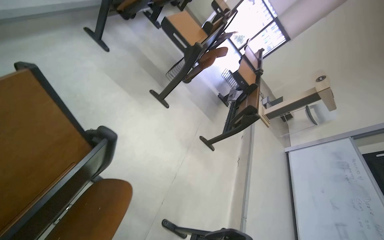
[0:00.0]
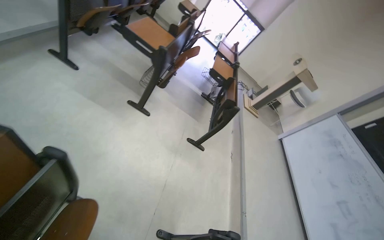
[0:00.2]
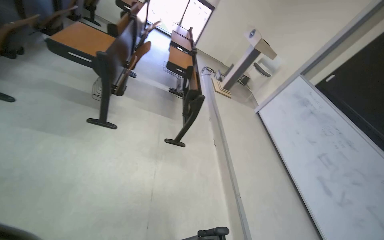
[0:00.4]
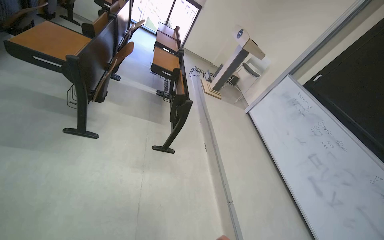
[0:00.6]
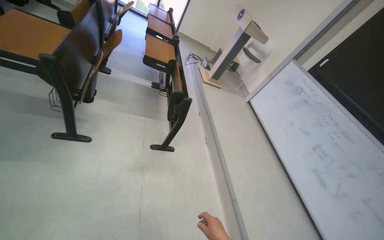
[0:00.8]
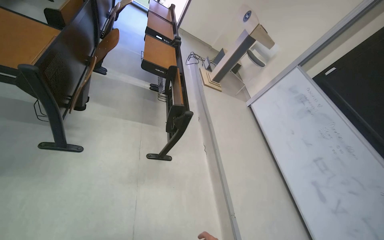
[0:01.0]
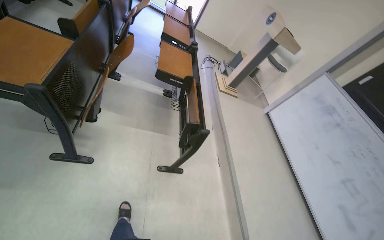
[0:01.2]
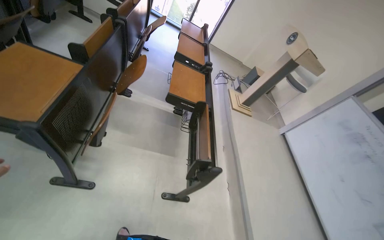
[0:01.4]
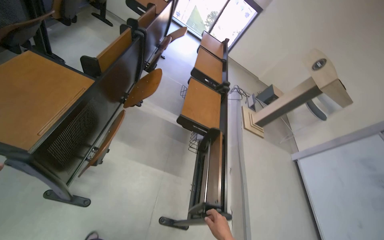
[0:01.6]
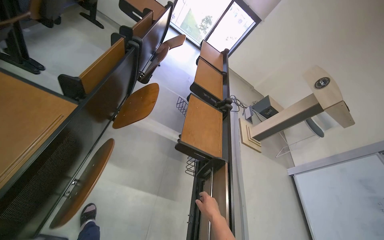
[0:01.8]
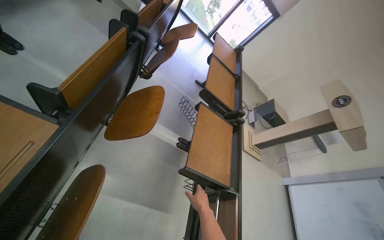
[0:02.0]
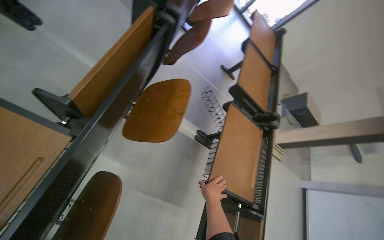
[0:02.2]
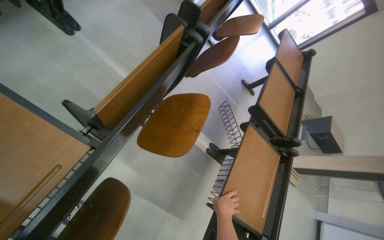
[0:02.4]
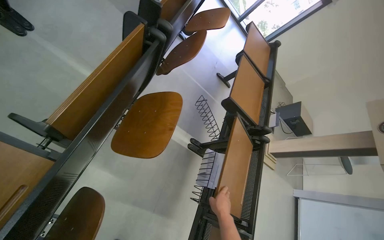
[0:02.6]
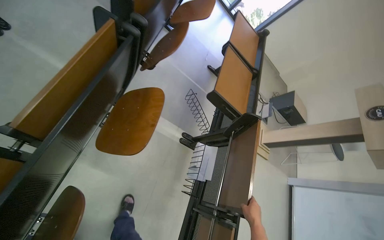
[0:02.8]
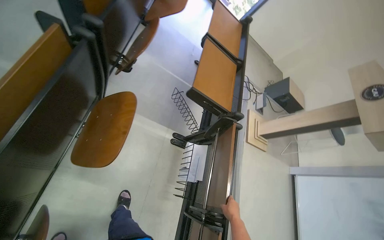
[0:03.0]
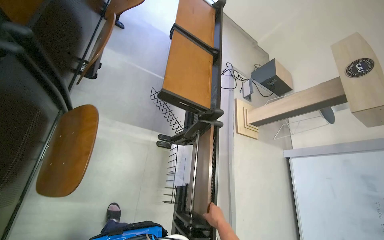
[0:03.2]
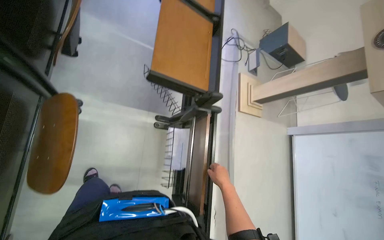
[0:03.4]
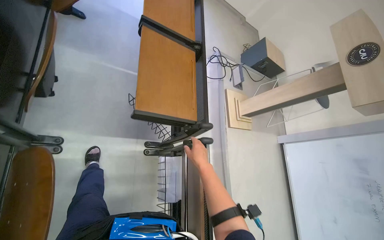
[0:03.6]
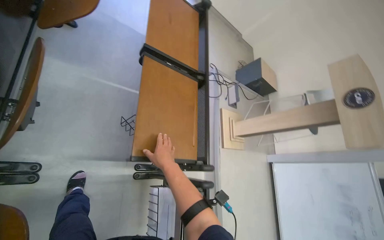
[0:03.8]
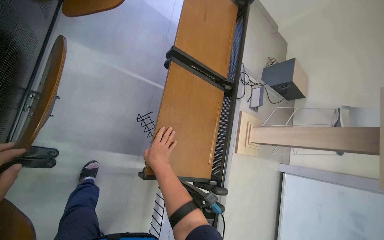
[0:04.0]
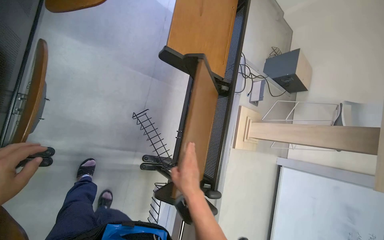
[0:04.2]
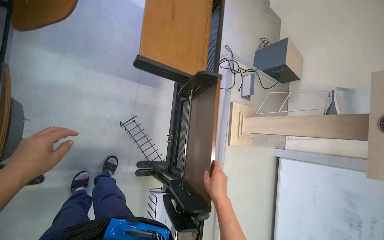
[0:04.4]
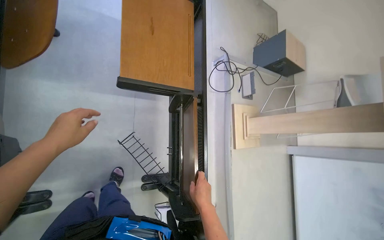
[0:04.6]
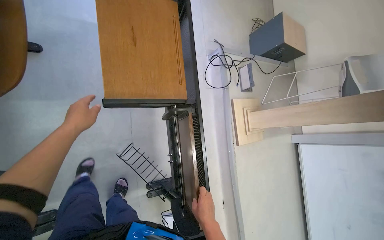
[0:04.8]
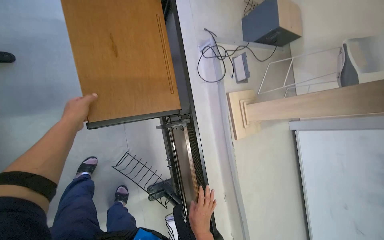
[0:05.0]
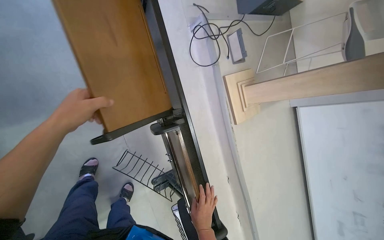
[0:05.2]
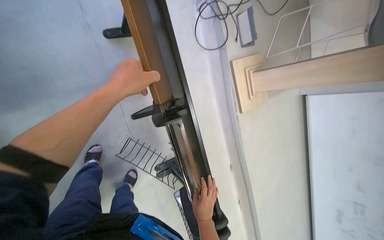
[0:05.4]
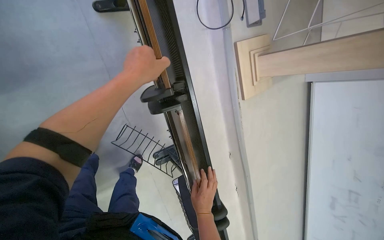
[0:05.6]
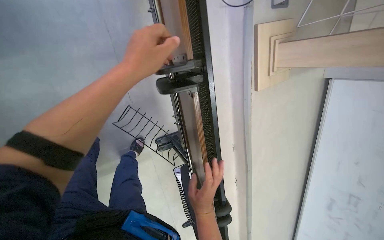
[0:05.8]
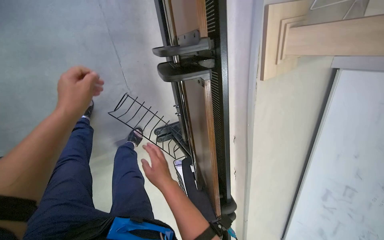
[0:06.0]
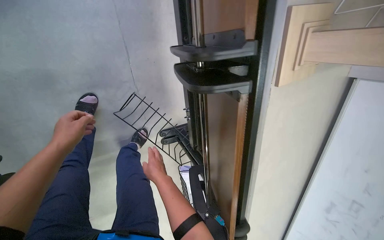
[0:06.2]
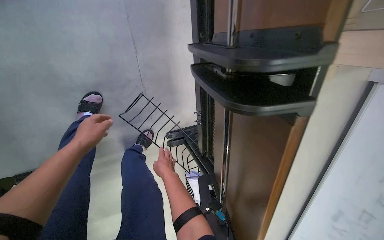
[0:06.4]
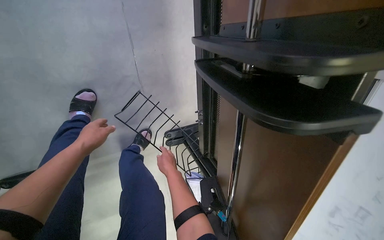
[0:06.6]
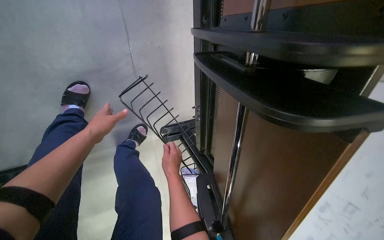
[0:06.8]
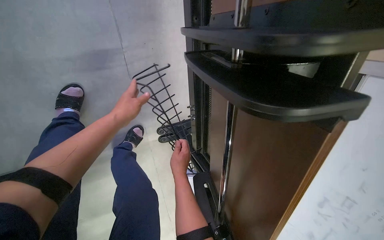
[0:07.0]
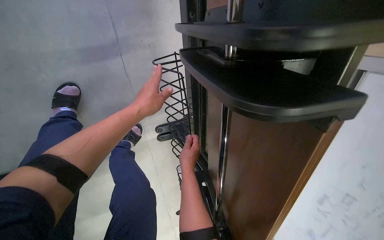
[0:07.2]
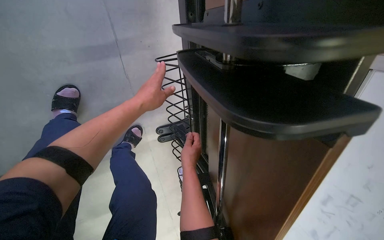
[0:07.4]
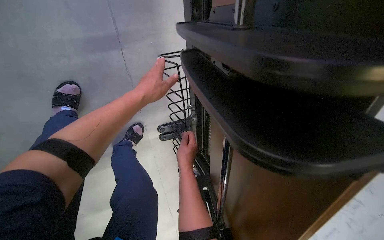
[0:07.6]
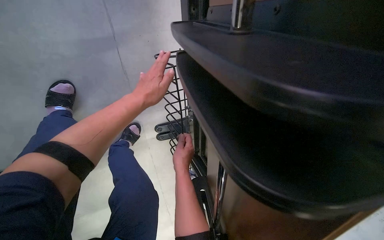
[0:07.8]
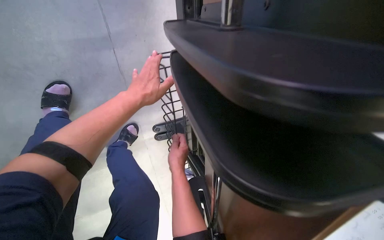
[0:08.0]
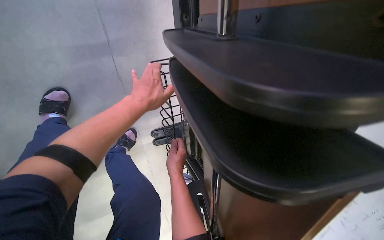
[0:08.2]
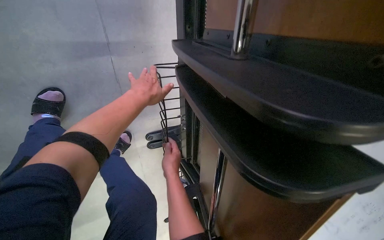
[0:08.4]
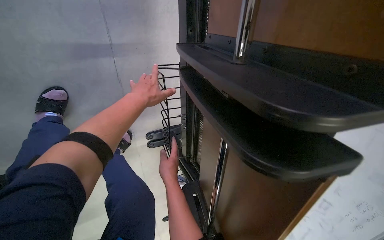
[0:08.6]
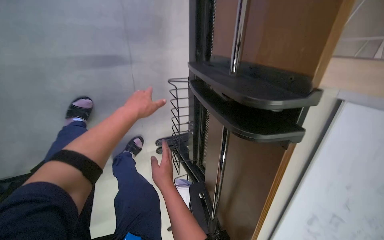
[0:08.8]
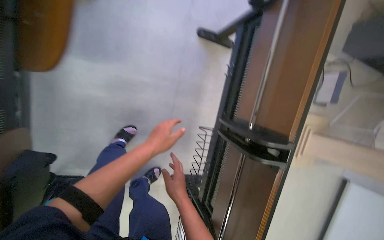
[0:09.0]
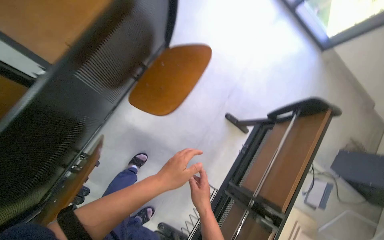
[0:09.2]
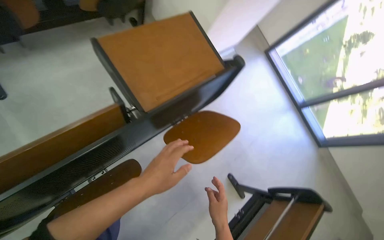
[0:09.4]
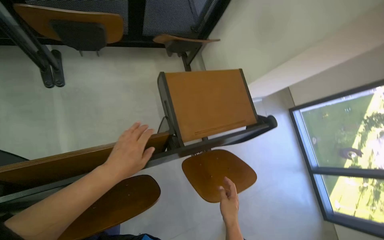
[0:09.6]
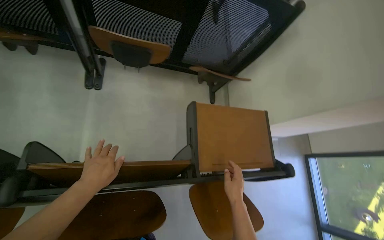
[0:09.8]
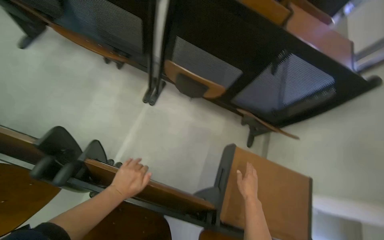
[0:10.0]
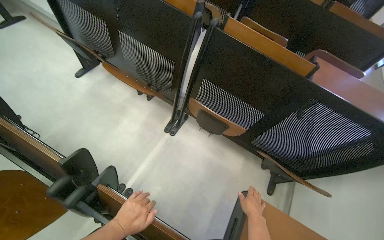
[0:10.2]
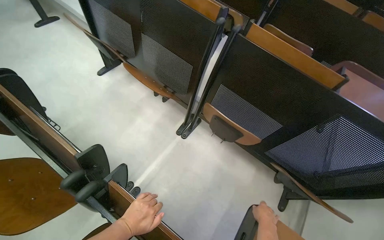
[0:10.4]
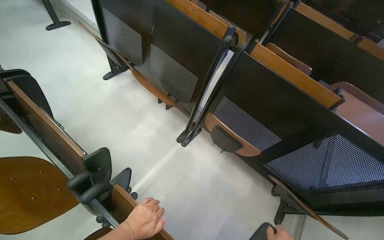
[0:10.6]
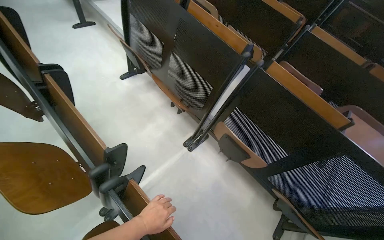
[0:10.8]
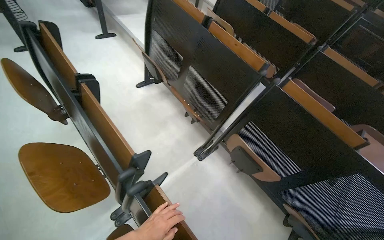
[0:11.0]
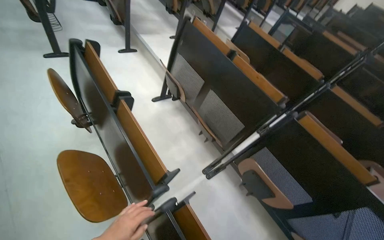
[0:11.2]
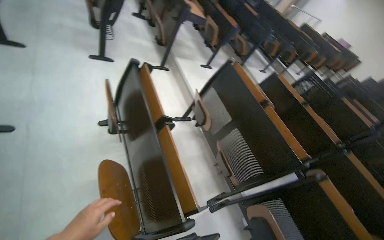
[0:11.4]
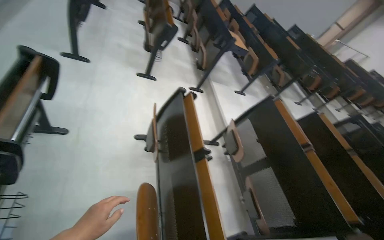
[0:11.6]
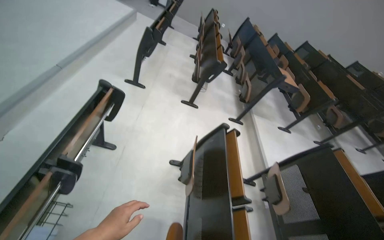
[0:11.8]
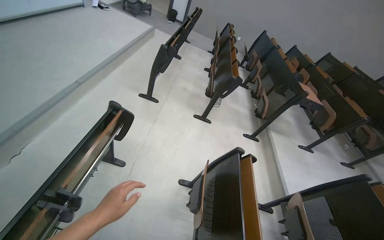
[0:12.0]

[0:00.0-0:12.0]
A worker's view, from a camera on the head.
Job: organizing items.
The whole recording: Folding up lecture hall desks. The worker folds up the desks in the lecture hall.
0:00.0 to 0:01.6: The camera travels about 1 m.
0:01.6 to 0:03.0: The camera travels approximately 80 cm. The camera pitches downward, by roughly 15 degrees.
0:03.0 to 0:04.4: The camera is carried approximately 90 cm. The view tips downward by about 20 degrees.
0:04.4 to 0:06.0: The wearer moves some 50 cm. The wearer looks roughly 35 degrees further downward.
0:06.0 to 0:07.6: The right hand travels farther from the camera by some 30 cm, while the left hand is displaced to the right by approximately 10 cm.
0:07.6 to 0:09.0: The camera pitches upward, by roughly 25 degrees.
0:09.0 to 0:10.4: The head travels roughly 80 cm. The head turns to the left by about 105 degrees. The view tilts about 80 degrees upward.
0:10.4 to 0:12.0: The head travels about 1 m. The head rotates about 60 degrees to the left. The view tips upward by some 40 degrees.

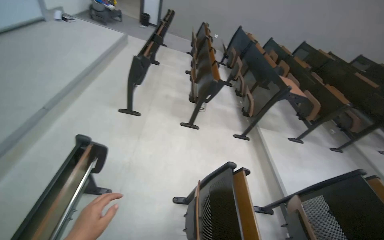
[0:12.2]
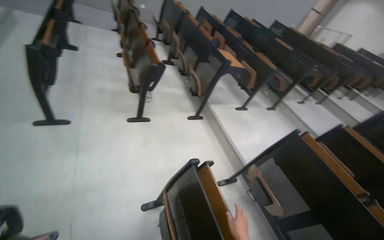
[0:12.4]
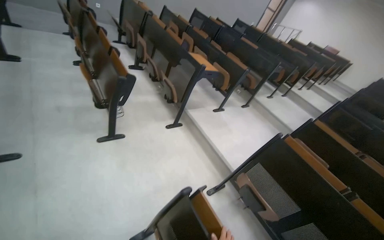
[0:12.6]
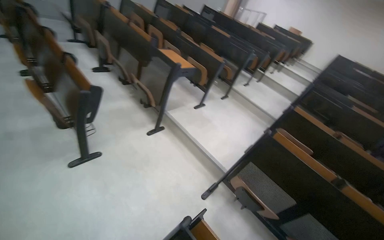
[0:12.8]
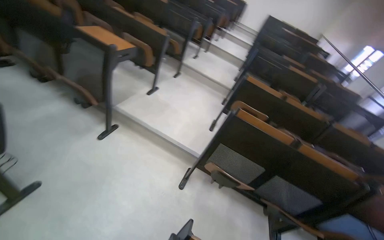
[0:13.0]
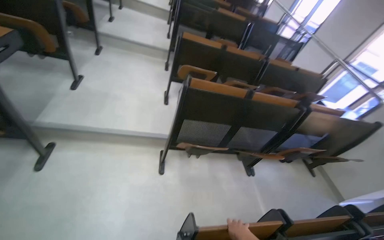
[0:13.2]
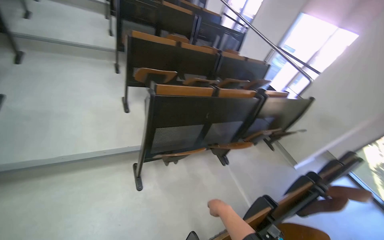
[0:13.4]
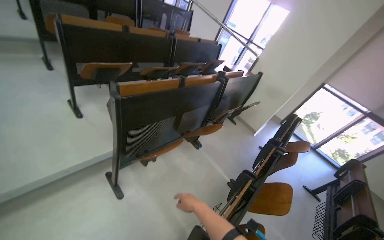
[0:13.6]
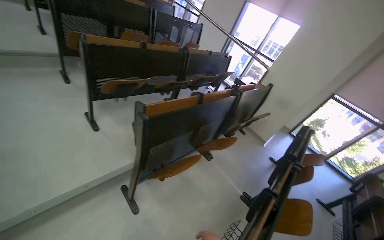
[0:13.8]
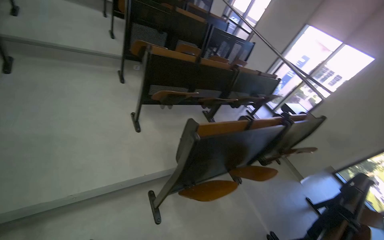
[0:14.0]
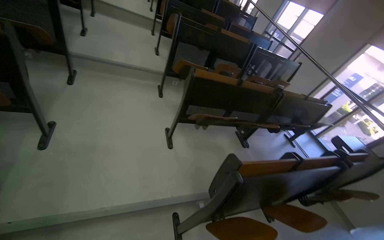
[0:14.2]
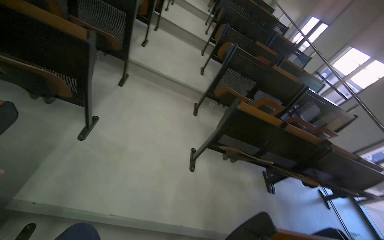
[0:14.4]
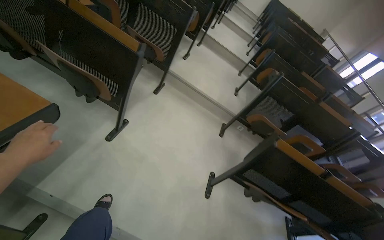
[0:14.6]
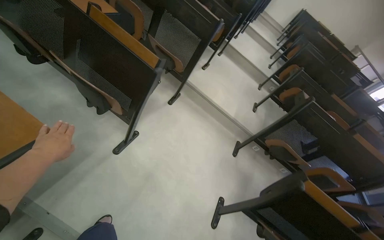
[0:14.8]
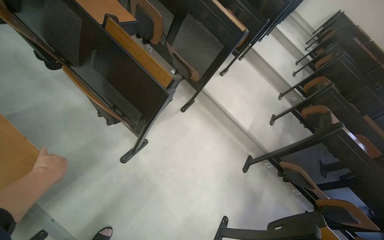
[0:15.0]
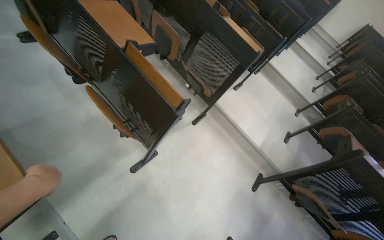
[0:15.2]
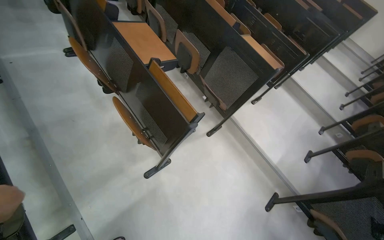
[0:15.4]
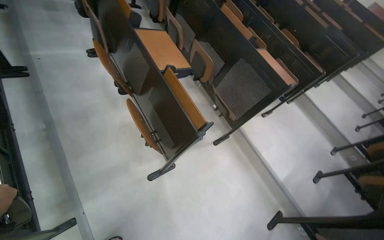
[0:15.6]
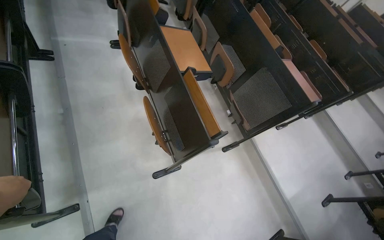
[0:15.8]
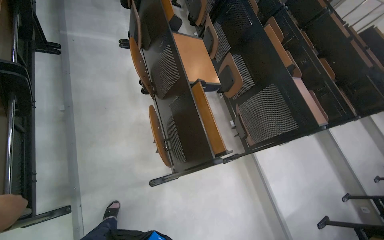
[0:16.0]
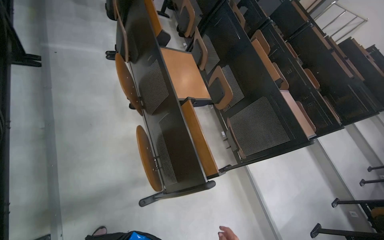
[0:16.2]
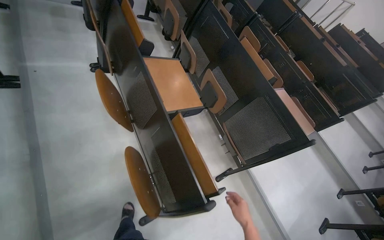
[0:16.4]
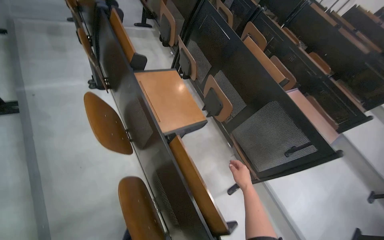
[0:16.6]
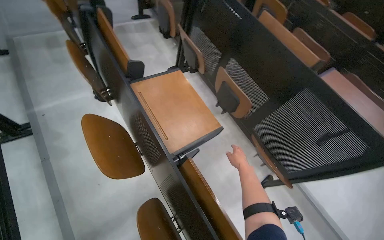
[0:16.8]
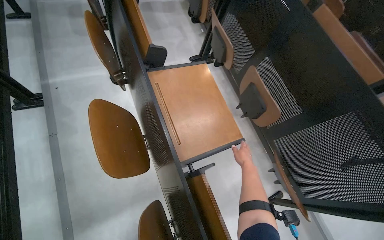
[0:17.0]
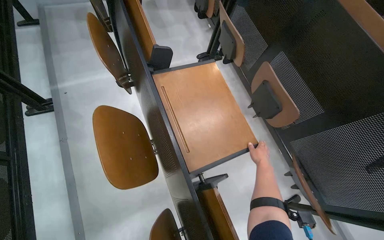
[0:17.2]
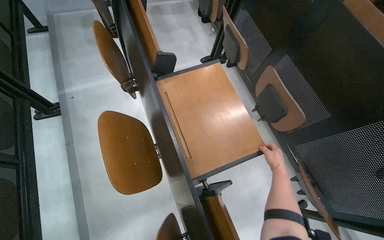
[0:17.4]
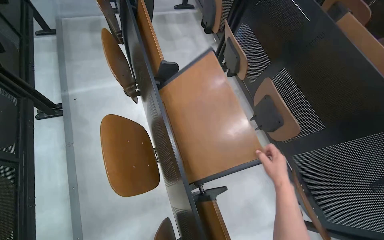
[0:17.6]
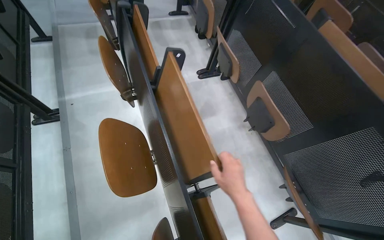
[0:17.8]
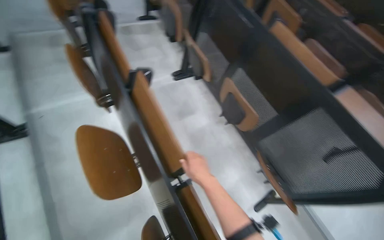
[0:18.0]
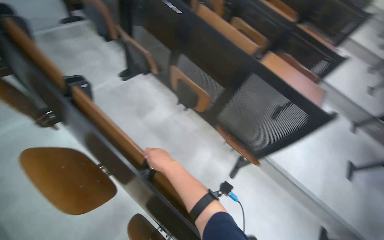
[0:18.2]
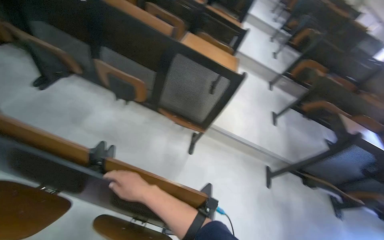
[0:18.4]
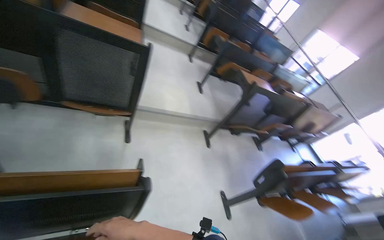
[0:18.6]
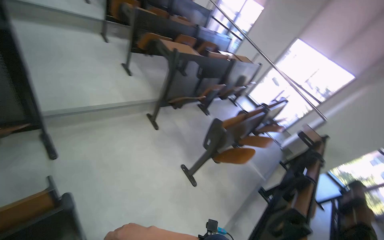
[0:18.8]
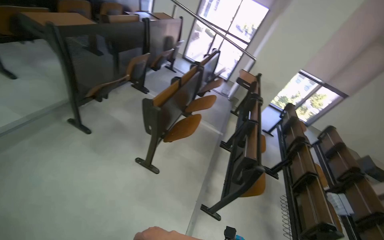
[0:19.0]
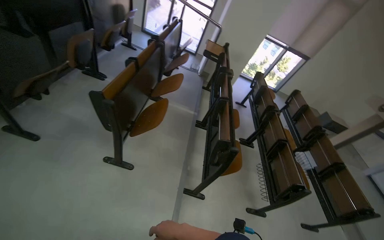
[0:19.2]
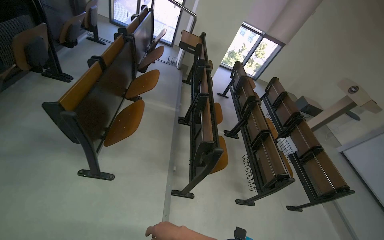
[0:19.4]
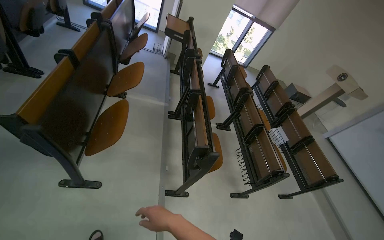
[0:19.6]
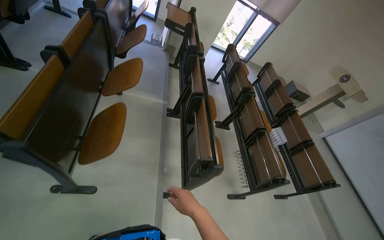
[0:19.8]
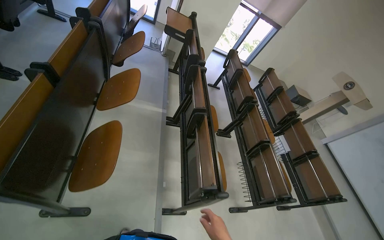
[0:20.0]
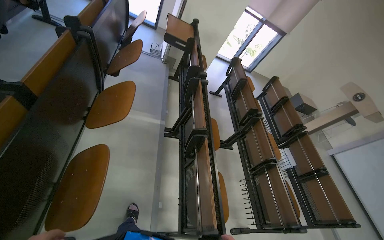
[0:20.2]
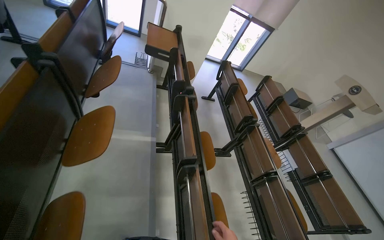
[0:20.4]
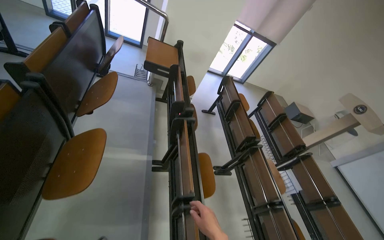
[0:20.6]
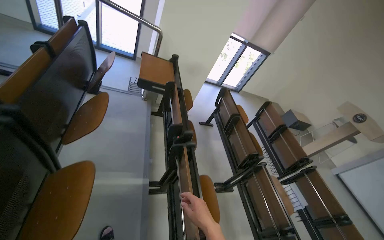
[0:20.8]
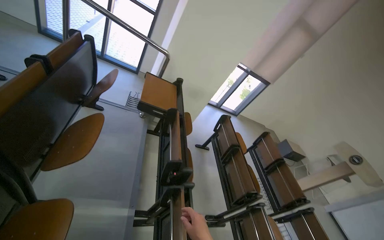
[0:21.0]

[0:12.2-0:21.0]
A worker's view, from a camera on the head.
Job: organizing items.
The whole recording: Folding up lecture hall desks. The worker folds up the desks in the lecture hall.
0:12.2 to 0:13.6: The wearer moves some 1 m. The head turns to the right by roughly 130 degrees. The view tips downward by some 45 degrees.
0:13.6 to 0:15.2: The head travels roughly 1 m. The wearer looks about 80 degrees further to the left. The view tilts roughly 20 degrees upward.
0:15.2 to 0:16.6: The camera is carried about 50 cm. The wearer looks approximately 15 degrees further to the left.
0:16.6 to 0:18.0: The right hand heads up the picture and to the left, covering approximately 35 cm.
0:18.0 to 0:19.6: The head travels roughly 1.5 m. The wearer looks some 145 degrees further to the right. The view tilts approximately 45 degrees downward.
0:19.6 to 0:21.0: The head travels approximately 1 m.
